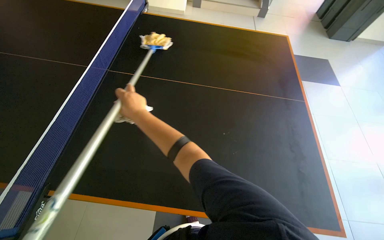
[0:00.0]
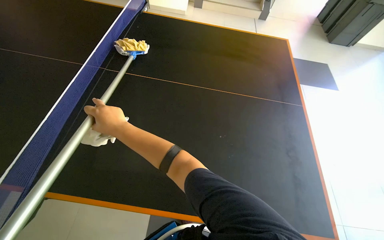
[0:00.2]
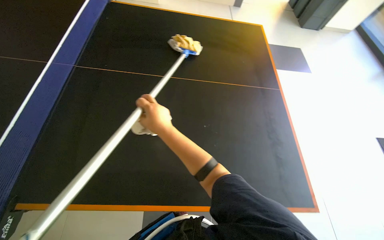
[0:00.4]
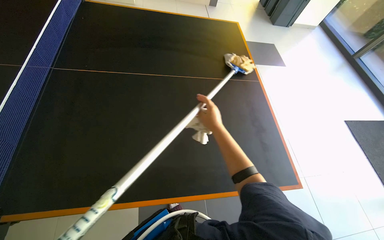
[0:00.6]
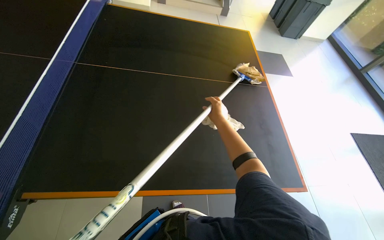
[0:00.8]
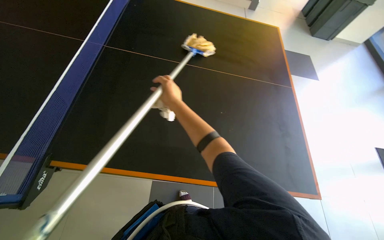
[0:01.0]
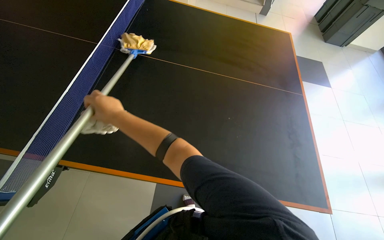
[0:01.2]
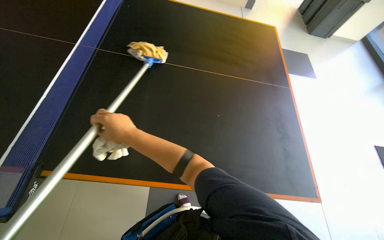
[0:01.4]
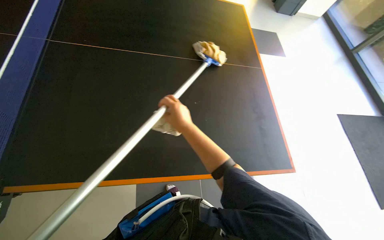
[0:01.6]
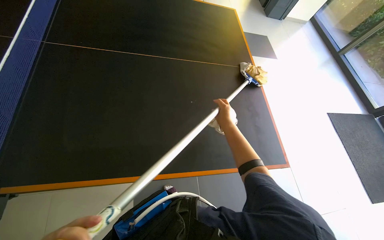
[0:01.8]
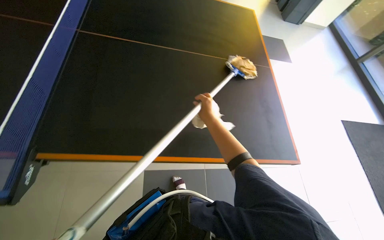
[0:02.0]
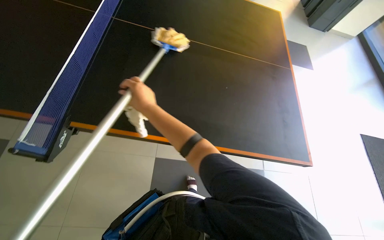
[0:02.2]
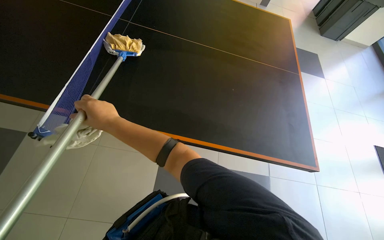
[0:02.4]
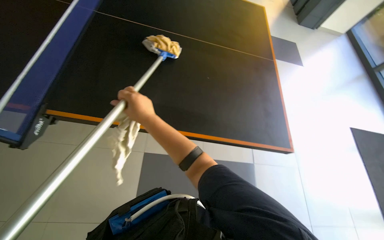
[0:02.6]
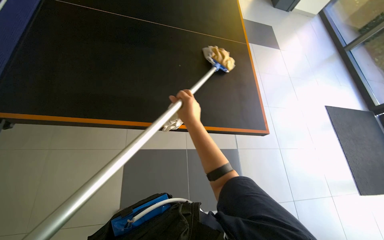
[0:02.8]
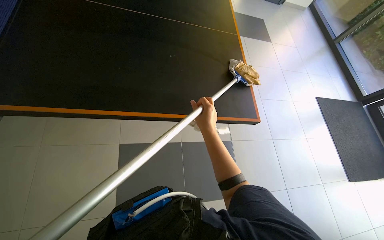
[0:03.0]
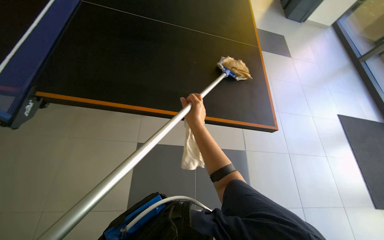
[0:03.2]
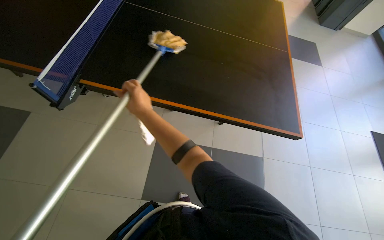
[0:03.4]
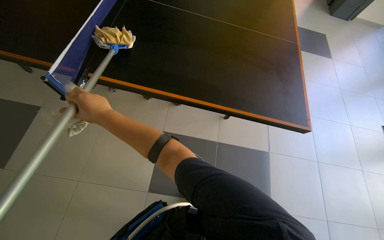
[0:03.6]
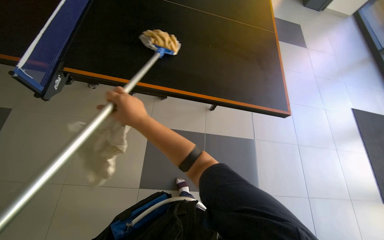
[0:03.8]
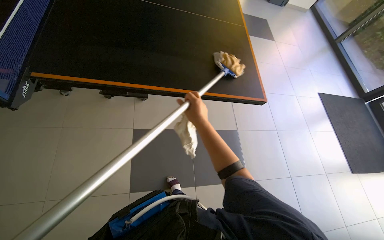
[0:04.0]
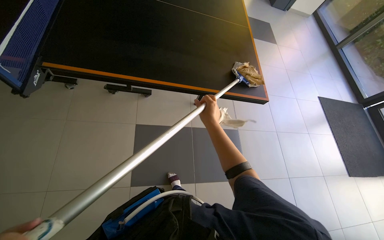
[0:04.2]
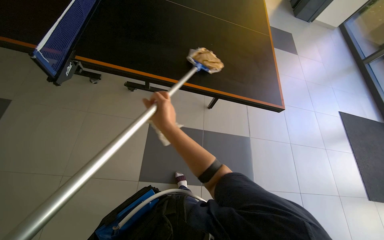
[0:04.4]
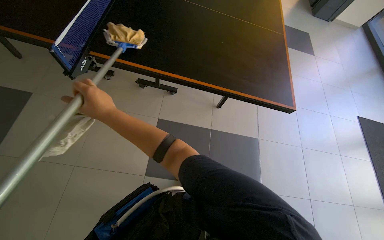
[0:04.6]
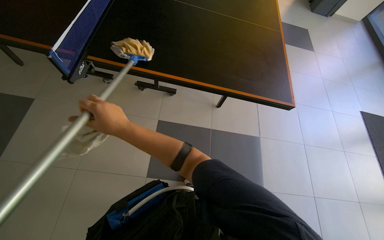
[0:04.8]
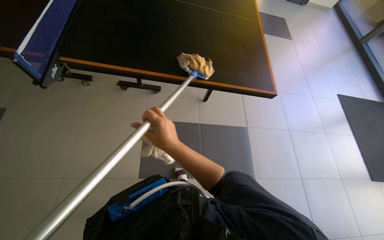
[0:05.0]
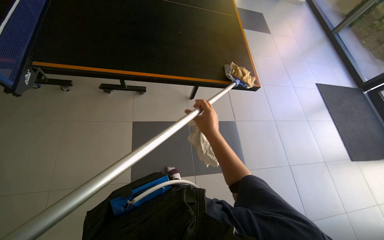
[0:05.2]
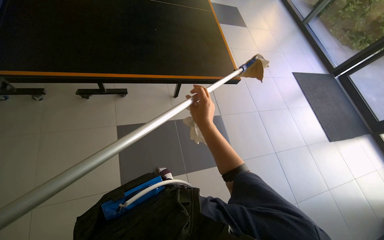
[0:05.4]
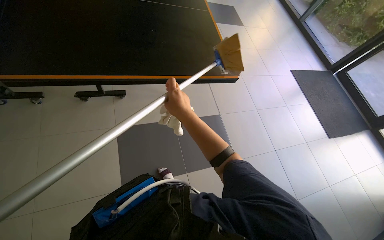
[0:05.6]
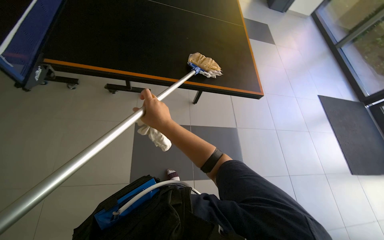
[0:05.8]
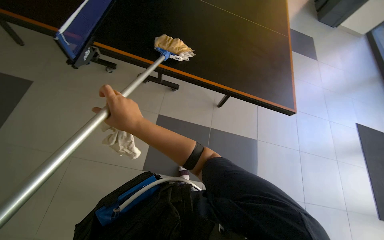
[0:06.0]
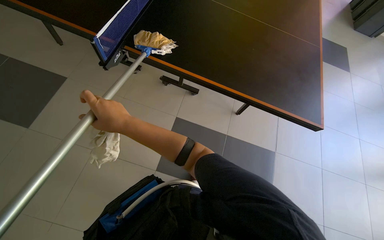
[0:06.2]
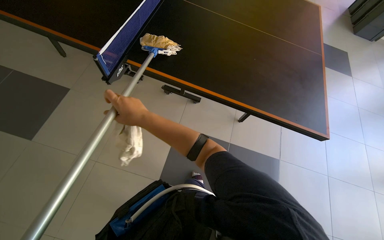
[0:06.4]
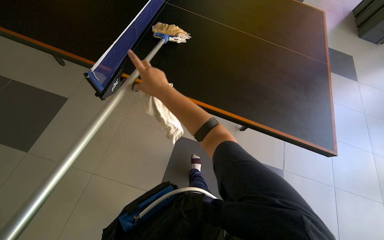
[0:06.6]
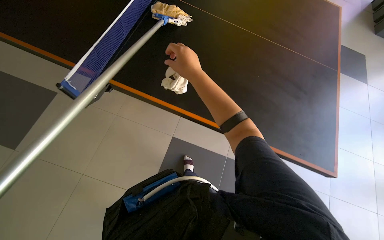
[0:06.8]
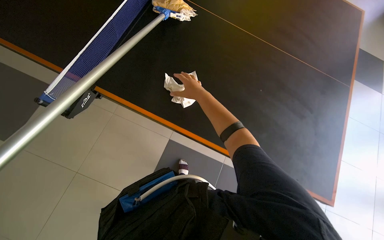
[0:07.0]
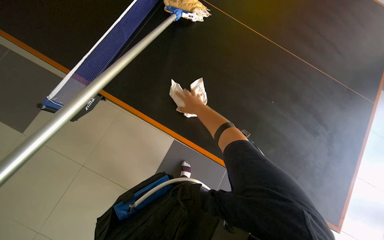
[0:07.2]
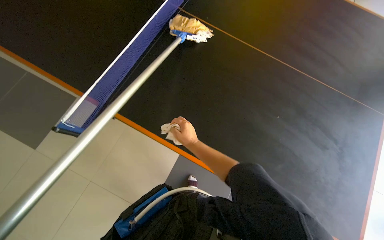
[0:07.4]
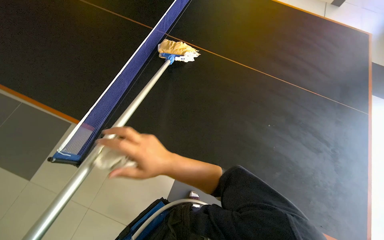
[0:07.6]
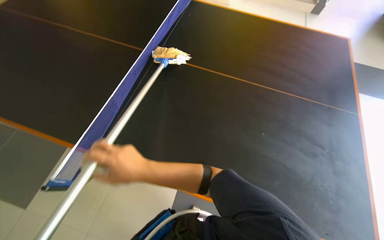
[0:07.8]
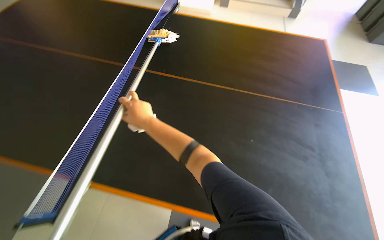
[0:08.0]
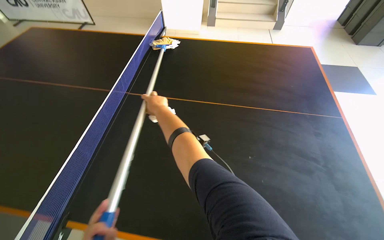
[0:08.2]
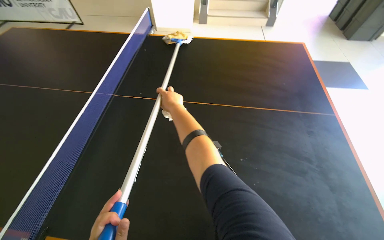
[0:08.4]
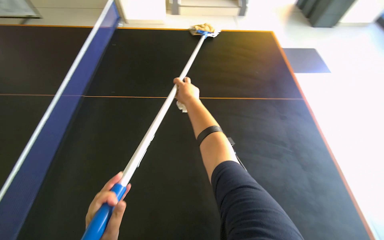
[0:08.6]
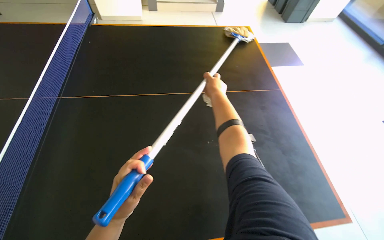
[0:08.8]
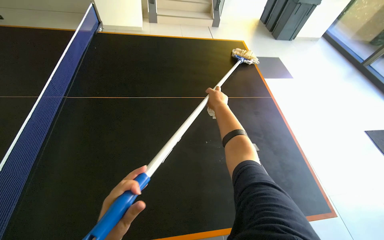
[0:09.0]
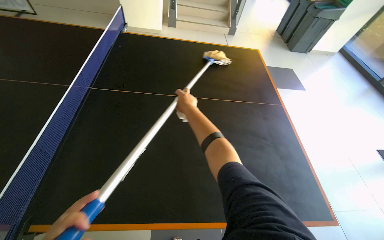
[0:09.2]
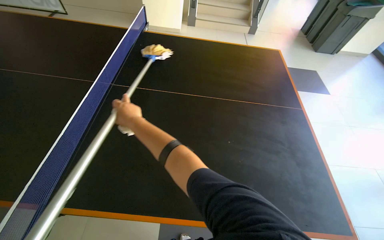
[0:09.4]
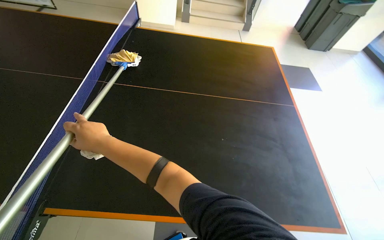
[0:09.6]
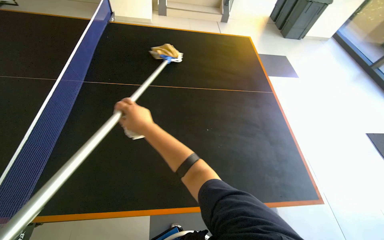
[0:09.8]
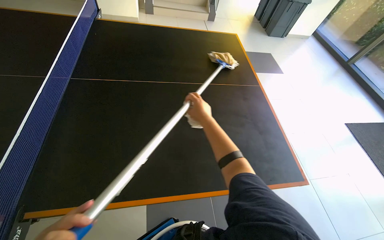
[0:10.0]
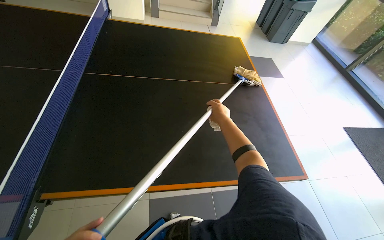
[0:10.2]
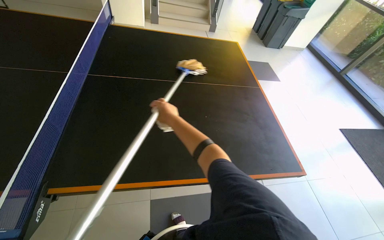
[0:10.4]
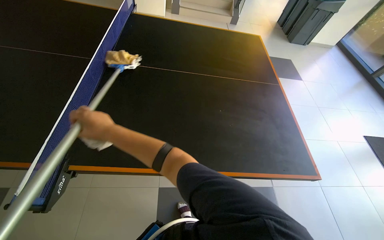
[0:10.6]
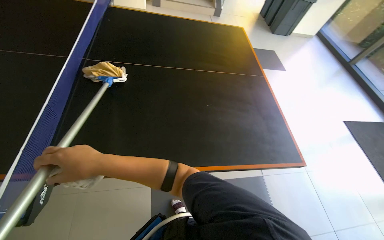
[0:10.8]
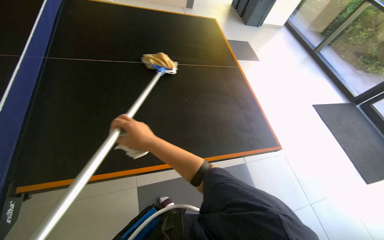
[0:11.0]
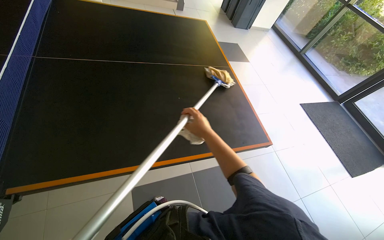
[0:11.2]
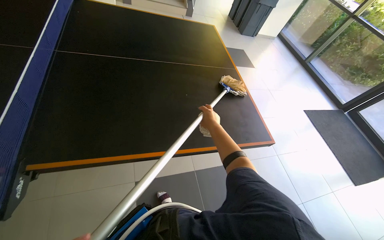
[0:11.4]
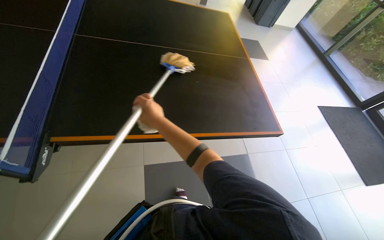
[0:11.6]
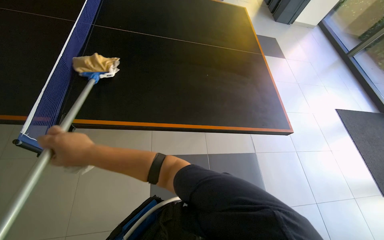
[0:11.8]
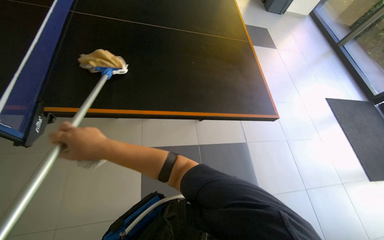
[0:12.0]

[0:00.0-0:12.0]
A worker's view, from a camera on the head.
Job: wiping surfaces.
The whole recording: Cleaning ping pong table. The worker cleans the surface of a ping pong table with a mop.
0:01.6 to 0:03.0: The right hand moves left and right over roughly 35 cm, changing direction 2 times.
0:03.0 to 0:04.4: The right hand swings left and right, roughly 30 cm each way, with 2 reversals.
0:04.4 to 0:06.0: The right hand swings left and right, some 30 cm each way, with 2 reversals.
0:07.6 to 0:09.0: The wearer's head swings approximately 30 degrees to the right. The right hand moves to the right, farther from the camera and up the picture, roughly 60 cm.
0:09.0 to 0:10.4: The right hand goes left and right, some 40 cm each way, reversing 2 times.
0:10.4 to 0:12.0: The right hand goes left and right, approximately 35 cm each way, reversing 2 times.

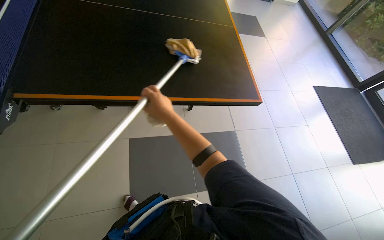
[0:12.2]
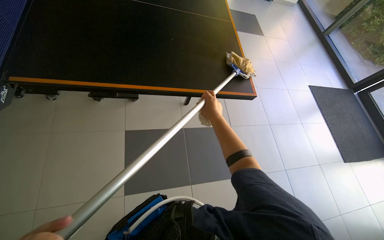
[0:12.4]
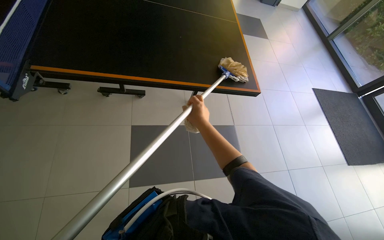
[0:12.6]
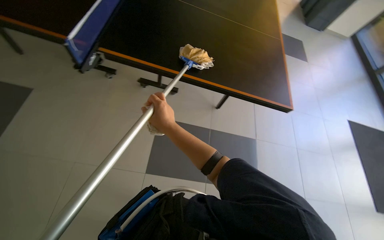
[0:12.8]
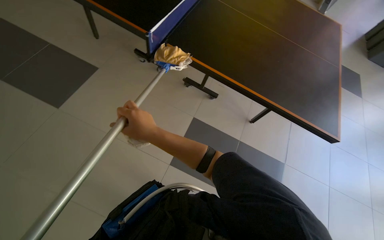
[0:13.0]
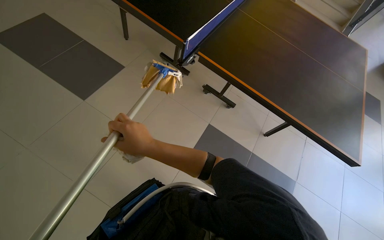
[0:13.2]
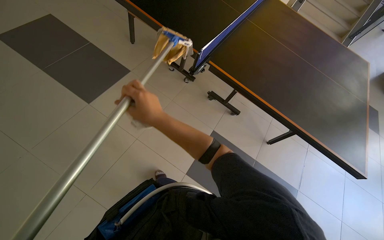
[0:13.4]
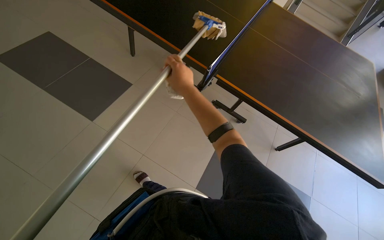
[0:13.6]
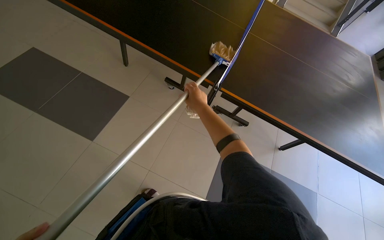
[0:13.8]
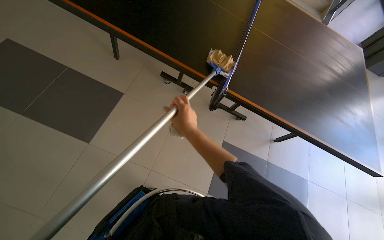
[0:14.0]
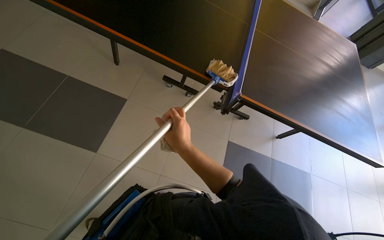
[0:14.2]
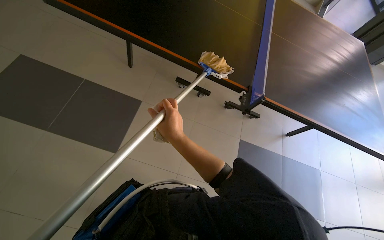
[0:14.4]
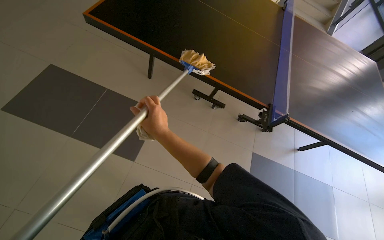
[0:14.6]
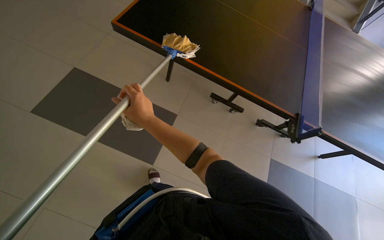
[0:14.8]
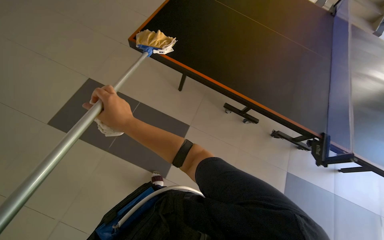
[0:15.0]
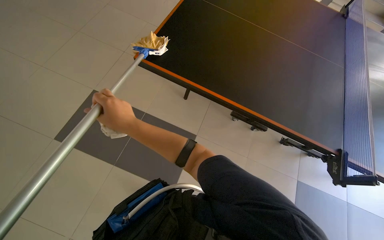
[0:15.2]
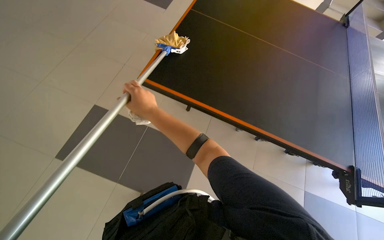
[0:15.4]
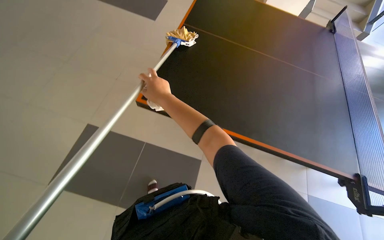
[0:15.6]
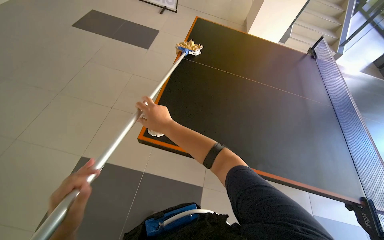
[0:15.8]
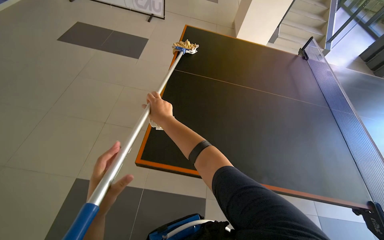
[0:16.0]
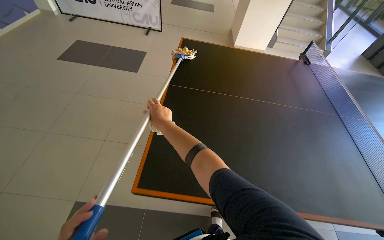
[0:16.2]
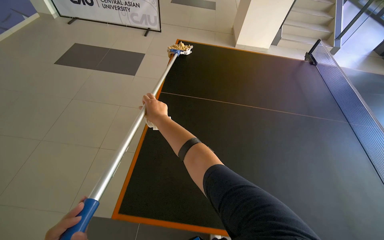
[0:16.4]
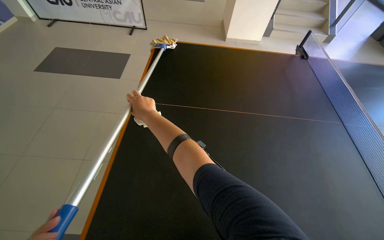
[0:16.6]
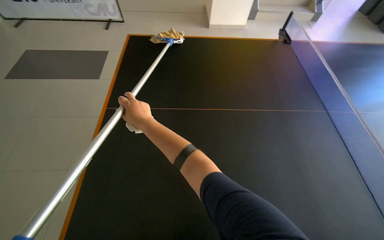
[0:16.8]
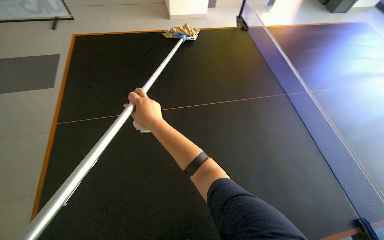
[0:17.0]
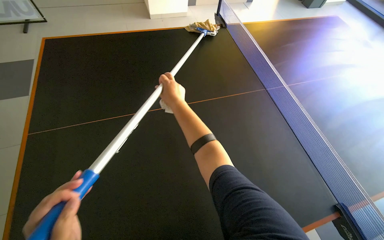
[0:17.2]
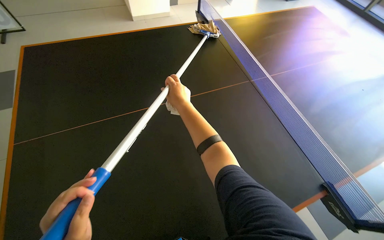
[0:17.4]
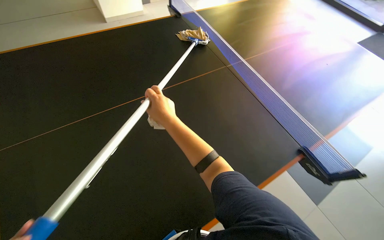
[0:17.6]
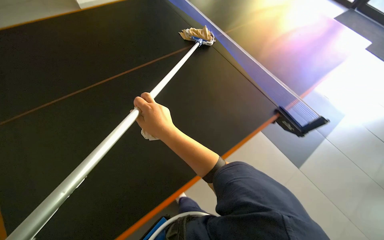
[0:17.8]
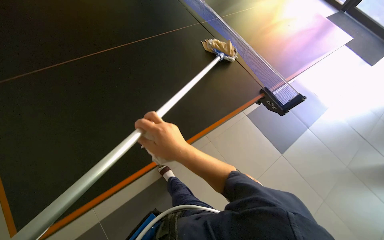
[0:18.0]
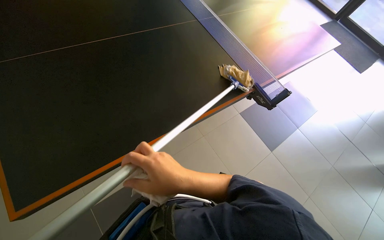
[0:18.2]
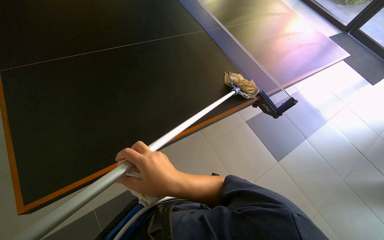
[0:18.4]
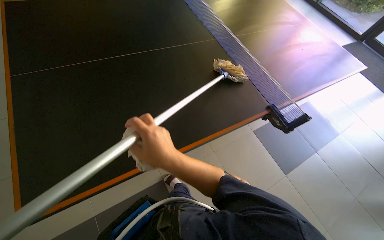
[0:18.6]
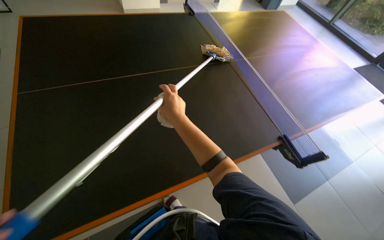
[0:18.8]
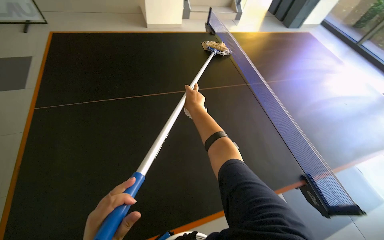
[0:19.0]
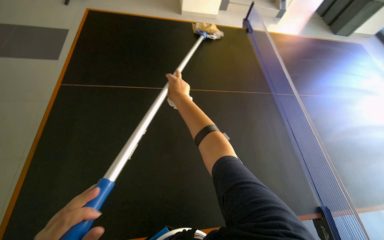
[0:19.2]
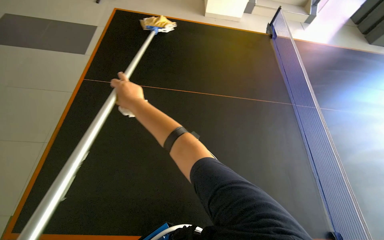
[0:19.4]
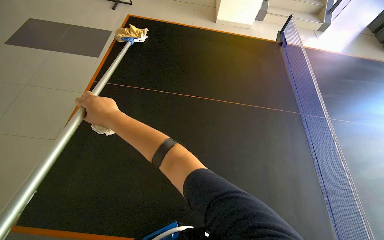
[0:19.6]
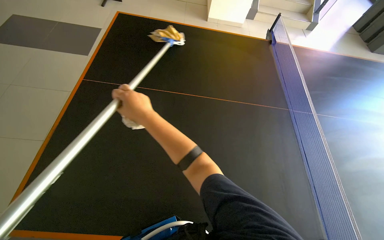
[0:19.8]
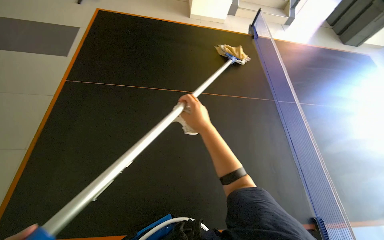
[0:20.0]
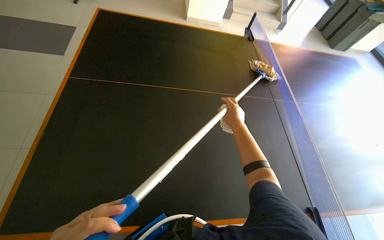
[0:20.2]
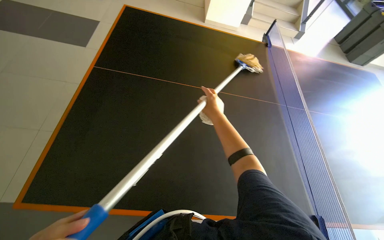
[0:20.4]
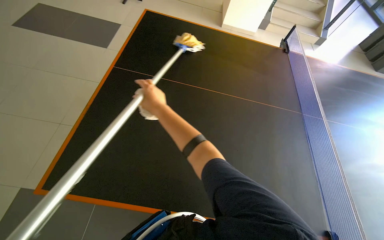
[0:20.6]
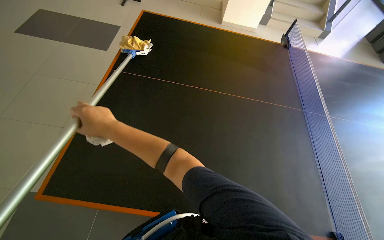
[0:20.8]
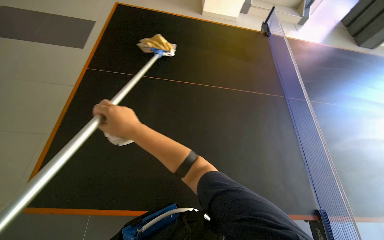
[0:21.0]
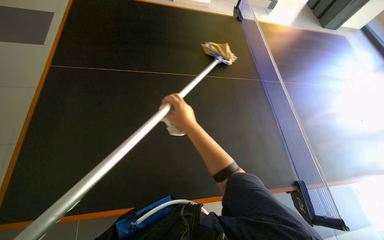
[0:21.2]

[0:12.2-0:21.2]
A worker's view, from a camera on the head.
Job: wiping surfaces.
The whole recording: Cleaning ping pong table. The worker cleans the surface of a ping pong table with a mop.
0:12.2 to 0:13.8: The camera is carried about 50 cm. The head turns to the left by about 35 degrees.
0:15.2 to 0:16.6: The head travels some 60 cm.
0:16.6 to 0:18.2: The wearer looks roughly 45 degrees further to the right. The view tips downward by some 15 degrees.
0:18.2 to 0:19.8: The wearer looks about 20 degrees further to the left. The right hand shifts some 50 cm up the picture and farther from the camera.
0:19.8 to 0:21.2: The right hand goes left and right, about 40 cm each way, reversing 2 times.
